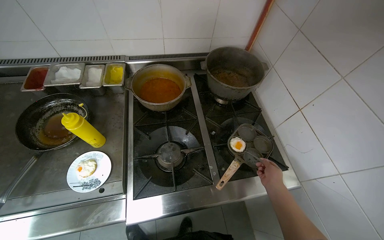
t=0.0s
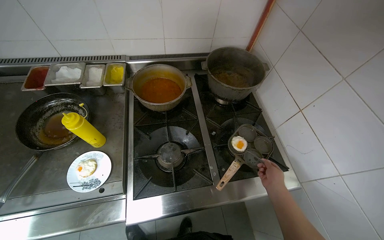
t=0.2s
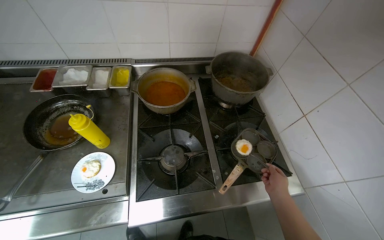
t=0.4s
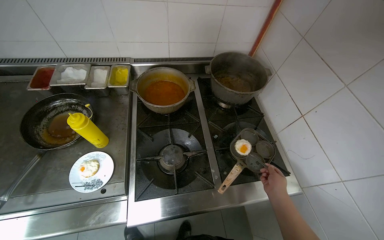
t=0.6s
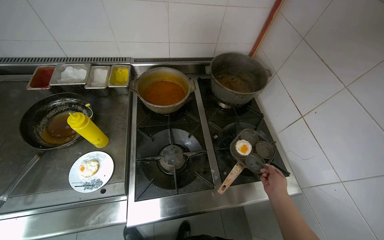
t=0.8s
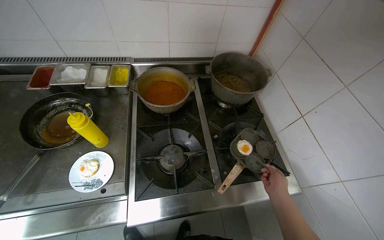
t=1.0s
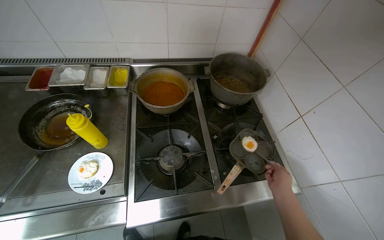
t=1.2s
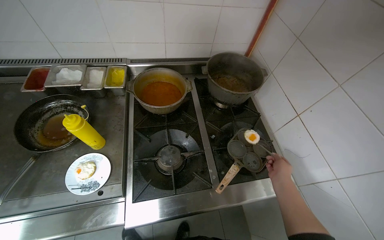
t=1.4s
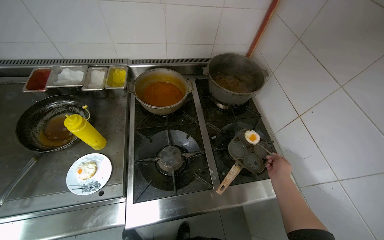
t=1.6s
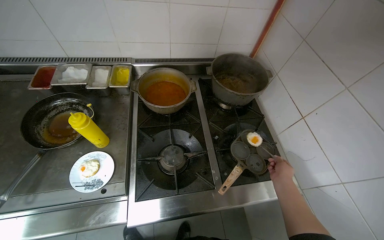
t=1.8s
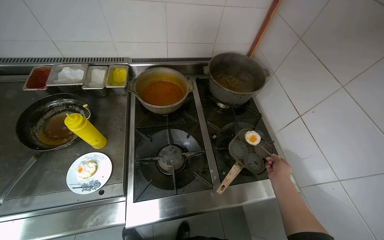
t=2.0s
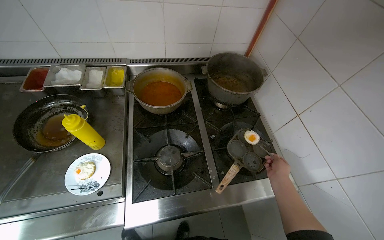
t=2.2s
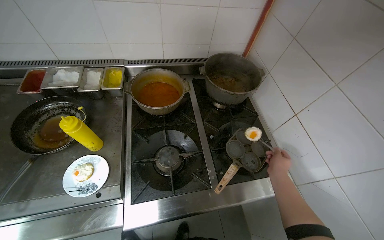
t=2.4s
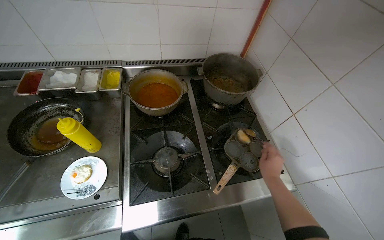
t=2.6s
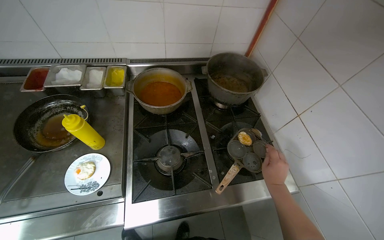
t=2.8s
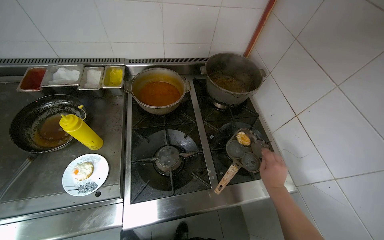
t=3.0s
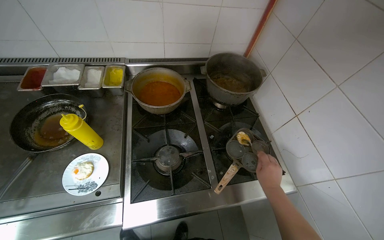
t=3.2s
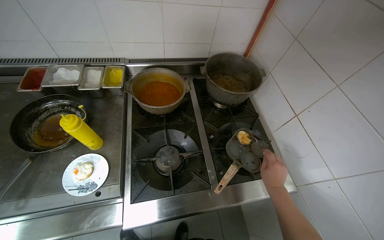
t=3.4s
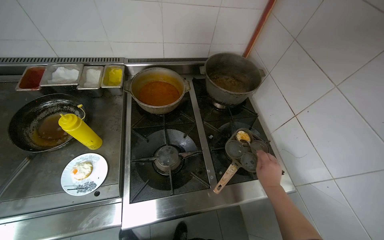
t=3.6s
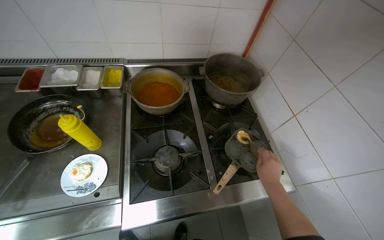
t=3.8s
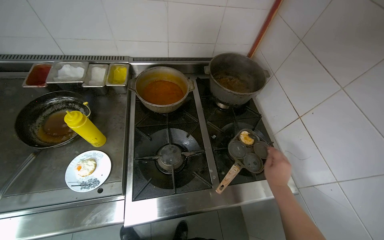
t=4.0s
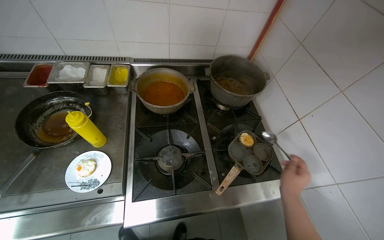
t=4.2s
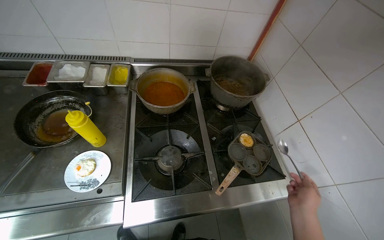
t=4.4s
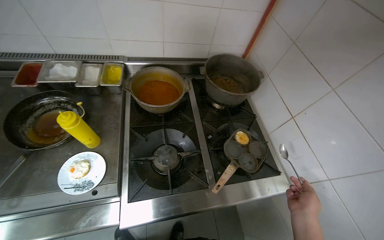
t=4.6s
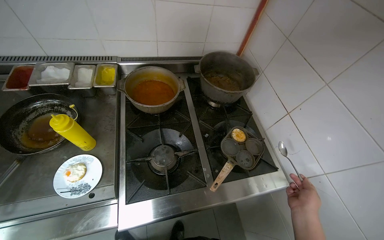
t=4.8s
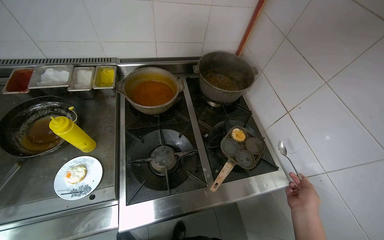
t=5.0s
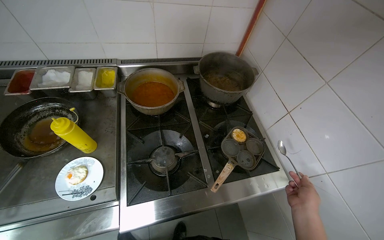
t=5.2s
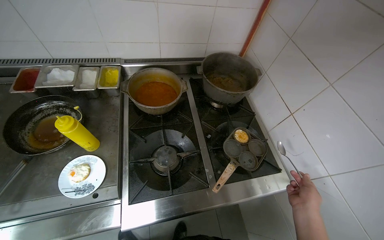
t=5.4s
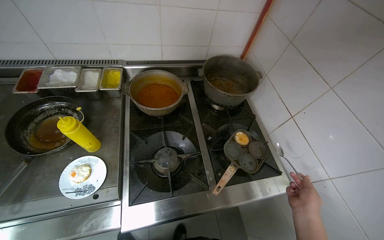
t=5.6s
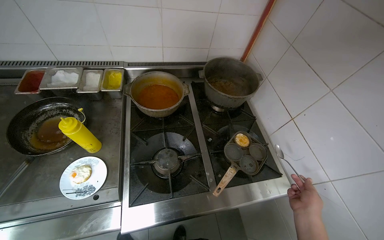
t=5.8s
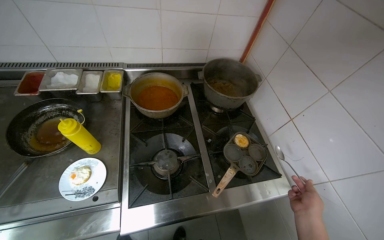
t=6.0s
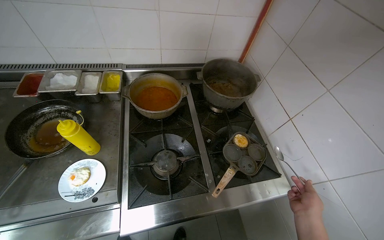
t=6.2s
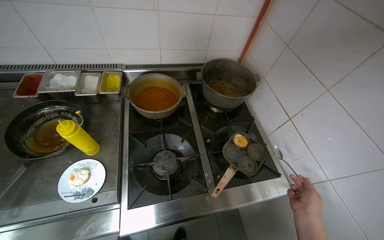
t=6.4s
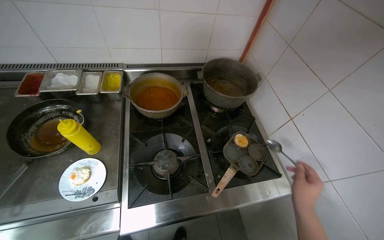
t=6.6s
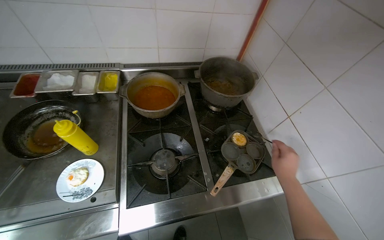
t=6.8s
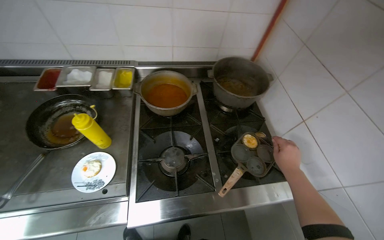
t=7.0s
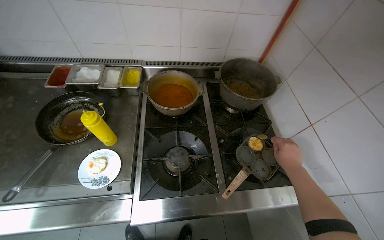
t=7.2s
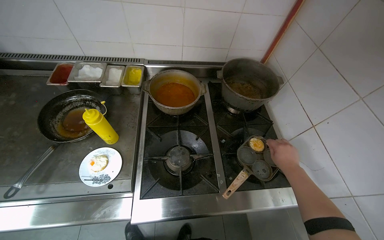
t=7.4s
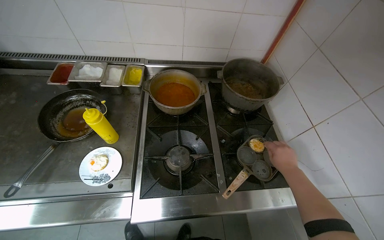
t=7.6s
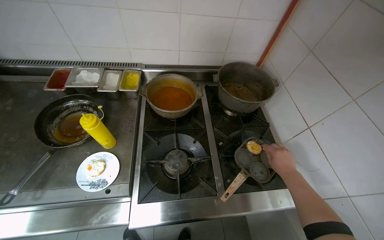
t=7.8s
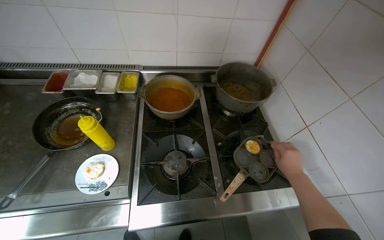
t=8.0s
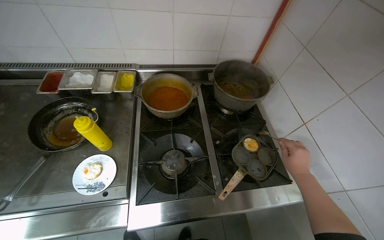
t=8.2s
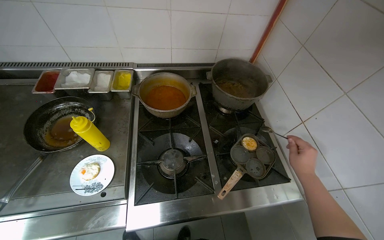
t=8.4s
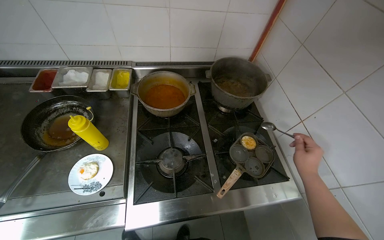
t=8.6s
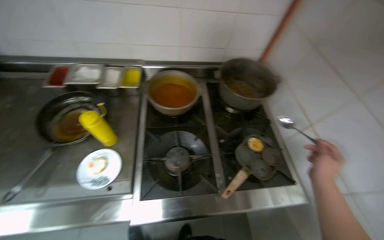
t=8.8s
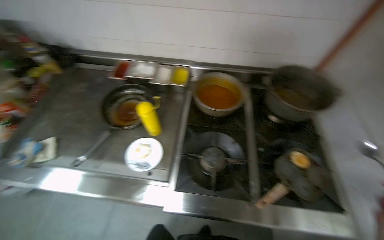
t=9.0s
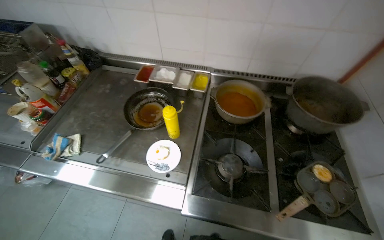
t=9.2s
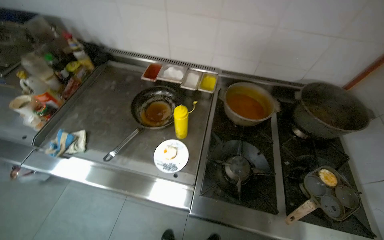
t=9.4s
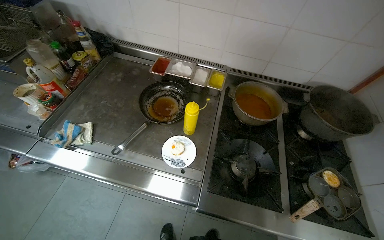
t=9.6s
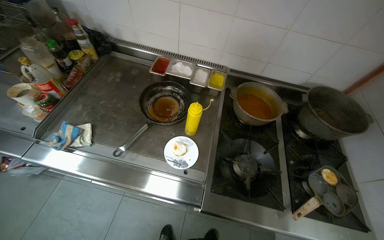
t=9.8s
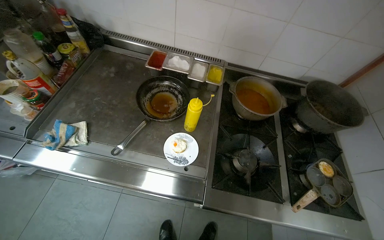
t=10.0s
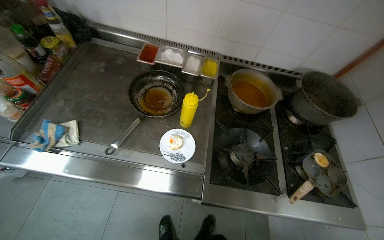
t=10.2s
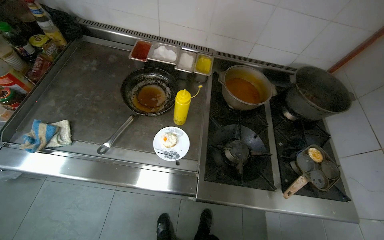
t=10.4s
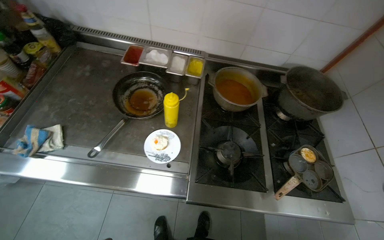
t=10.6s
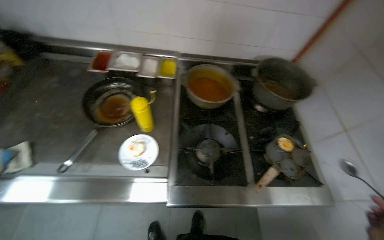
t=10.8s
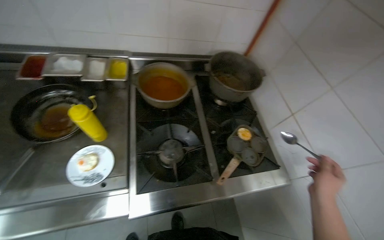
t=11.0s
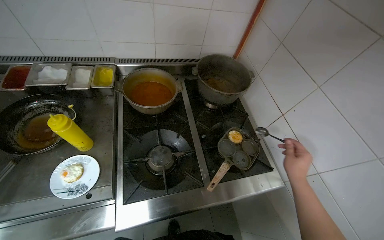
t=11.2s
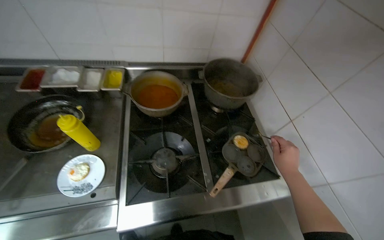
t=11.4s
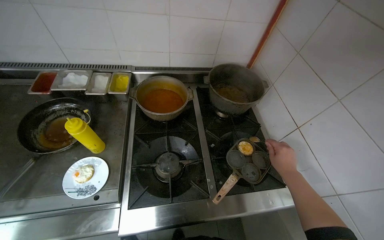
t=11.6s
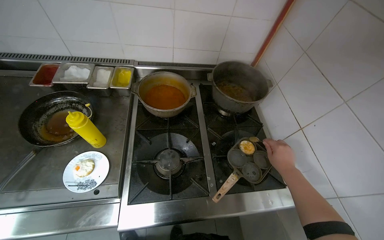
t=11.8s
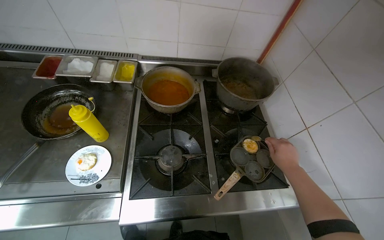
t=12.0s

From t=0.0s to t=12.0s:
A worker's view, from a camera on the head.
Job: cooking food.
The whole recording: Preparing fried eggs on stove. The worker cooks and transfers fried eggs from a pan to a plate.
From t=1.6s to t=3.0s: The right hand shifts some 10 cm nearer to the camera.
From t=6.0s to t=7.6s: The right hand moves up the picture, about 15 cm.

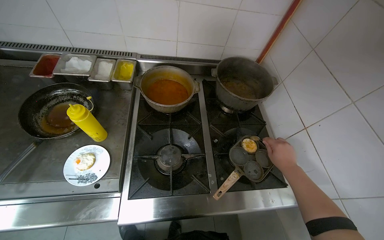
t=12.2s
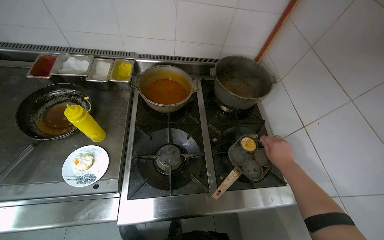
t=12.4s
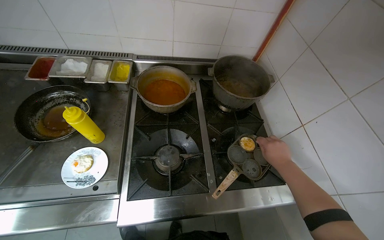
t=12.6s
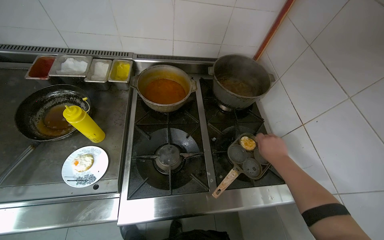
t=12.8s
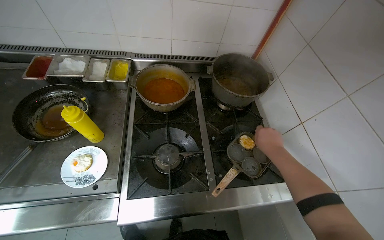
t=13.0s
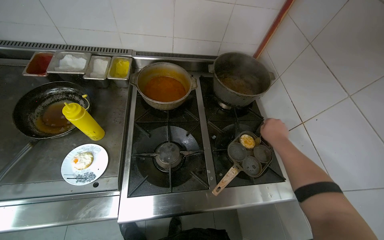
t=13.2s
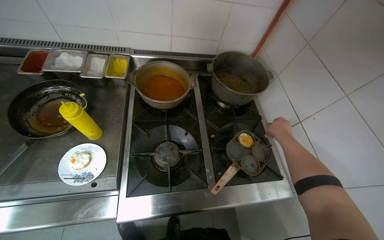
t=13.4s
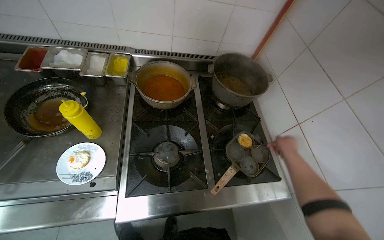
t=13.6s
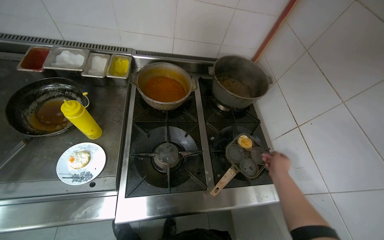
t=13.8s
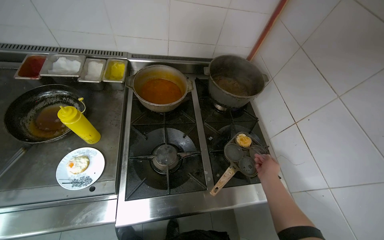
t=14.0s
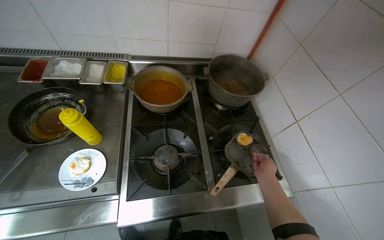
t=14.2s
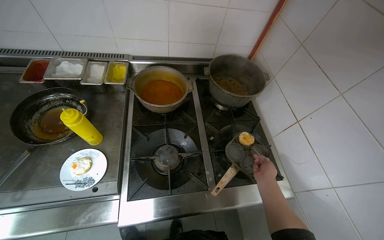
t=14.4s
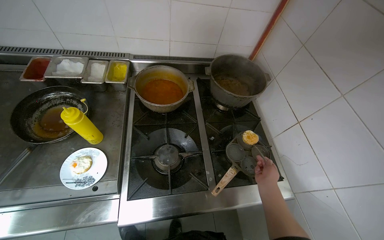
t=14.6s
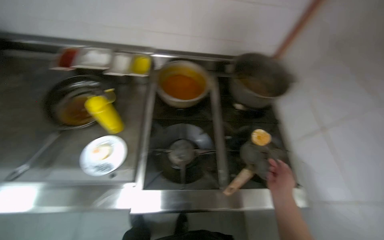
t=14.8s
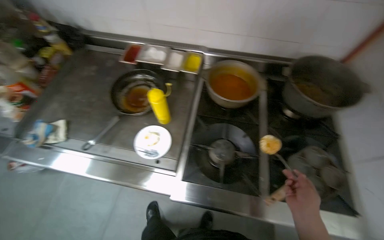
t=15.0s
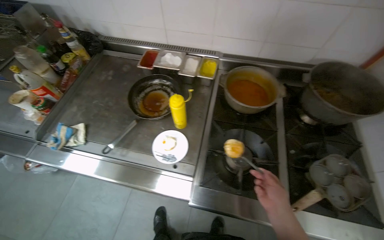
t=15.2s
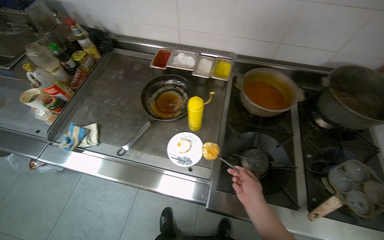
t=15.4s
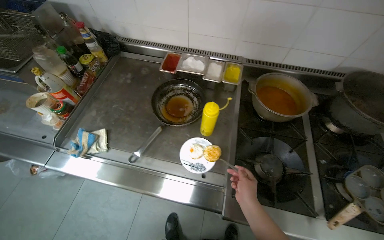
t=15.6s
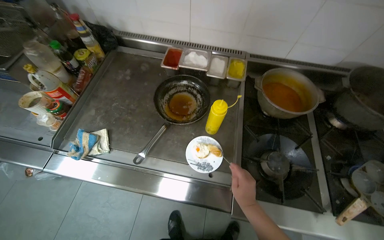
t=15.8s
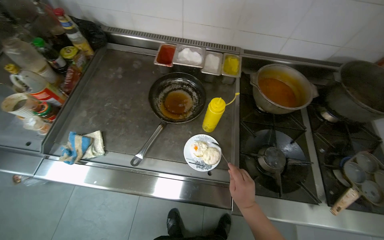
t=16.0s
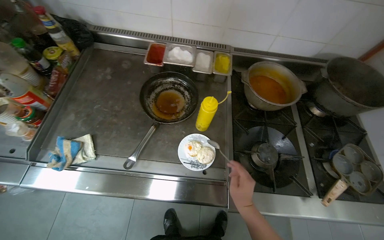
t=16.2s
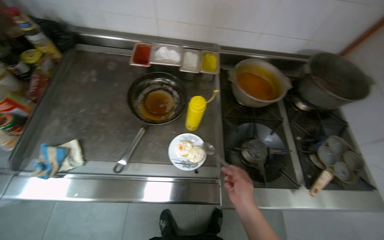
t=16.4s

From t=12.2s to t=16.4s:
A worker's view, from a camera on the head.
Job: cooking food.
The whole recording: Preparing fried eggs on stove. The worker cooks and transfers fried eggs from a pan to a plate.
From t=13.6s to t=15.0s: The head turns to the left by about 20 degrees. The right hand travels nearer to the camera and down the picture by some 15 cm.
From t=15.0s to t=16.4s: The right hand goes some 40 cm to the left.

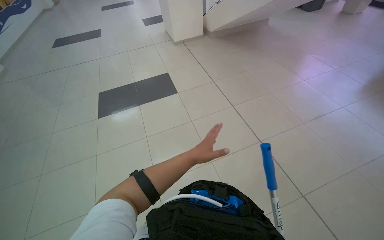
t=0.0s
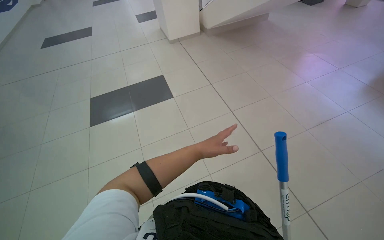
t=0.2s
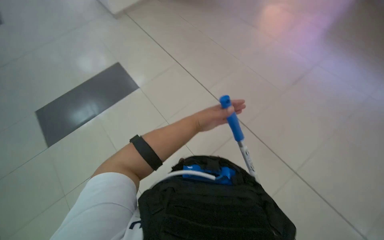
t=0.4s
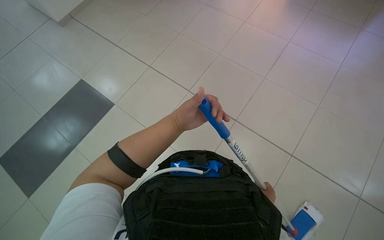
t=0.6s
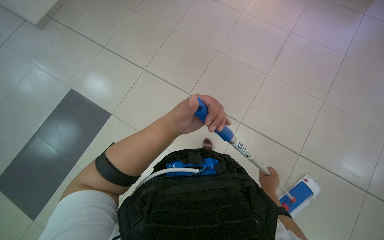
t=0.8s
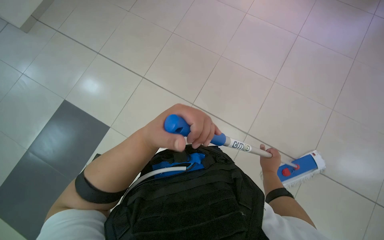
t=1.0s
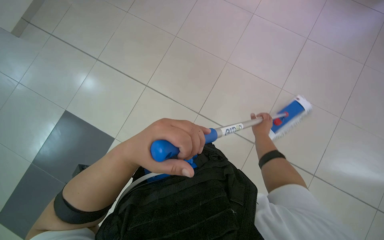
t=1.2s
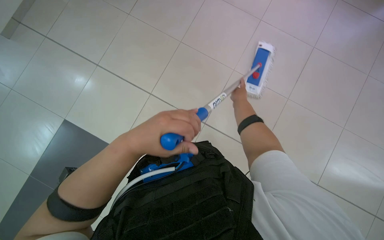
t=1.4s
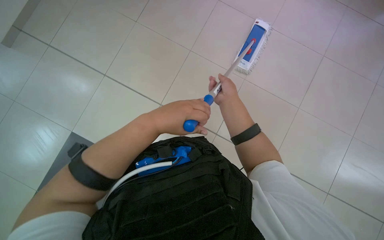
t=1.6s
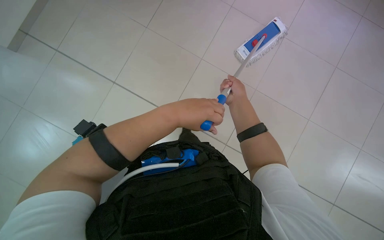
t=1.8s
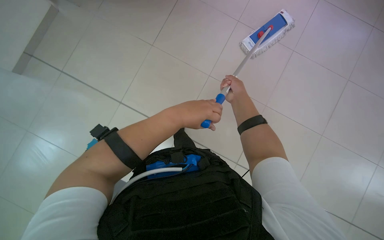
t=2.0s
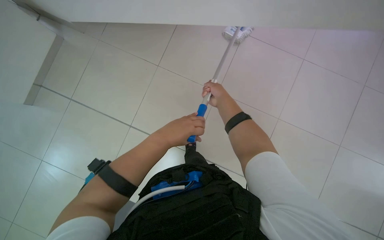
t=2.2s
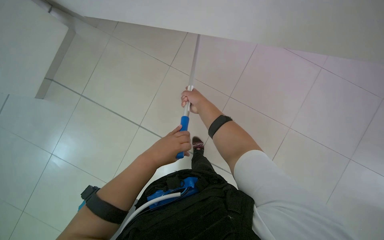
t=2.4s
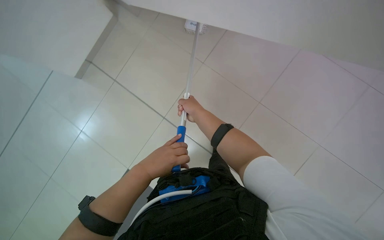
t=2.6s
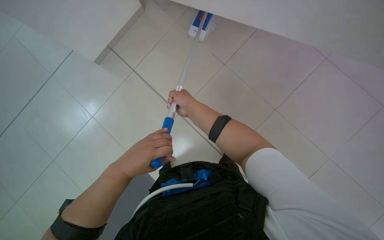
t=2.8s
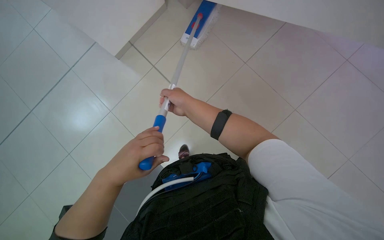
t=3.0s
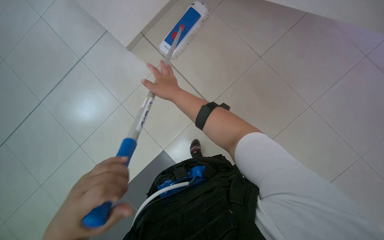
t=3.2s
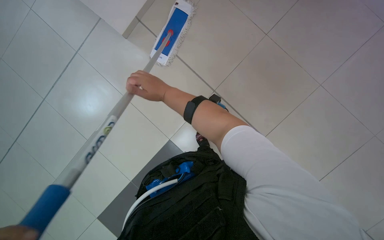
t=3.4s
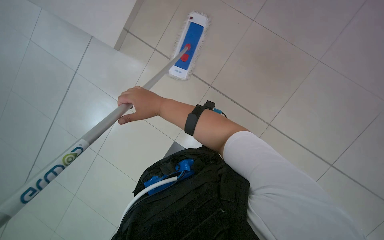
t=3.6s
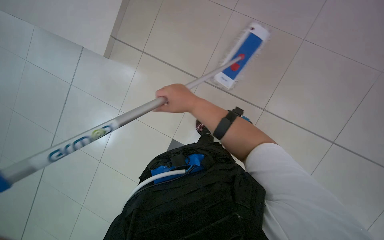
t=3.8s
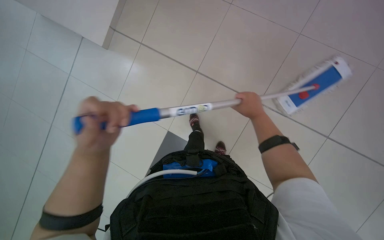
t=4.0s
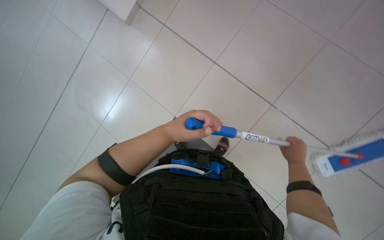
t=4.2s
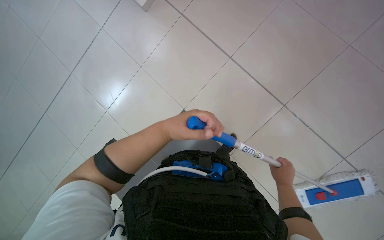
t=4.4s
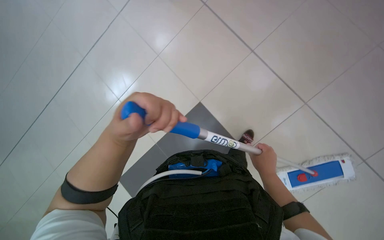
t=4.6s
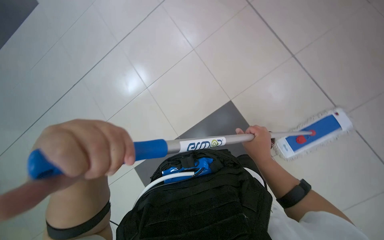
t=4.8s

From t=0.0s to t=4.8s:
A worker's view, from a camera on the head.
Job: mopping floor.
The whole recording: Mopping floor with flat mop. The worker mops the floor using a flat mop.
From t=1.6s to t=3.2s: The left hand moves down the picture, nearer to the camera and to the left, about 30 cm; the right hand heads to the left, covering about 15 cm.
From t=3.2s to t=4.8s: The right hand travels to the right and down the picture by approximately 30 cm.
